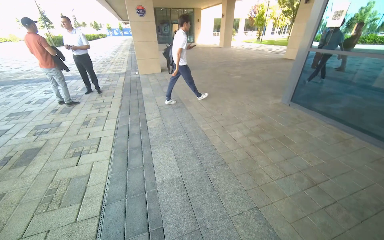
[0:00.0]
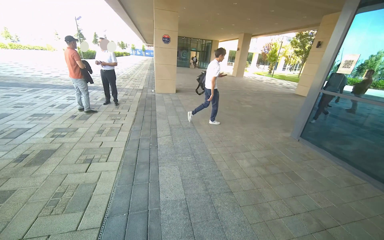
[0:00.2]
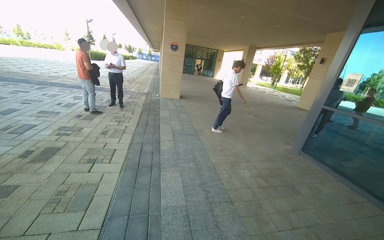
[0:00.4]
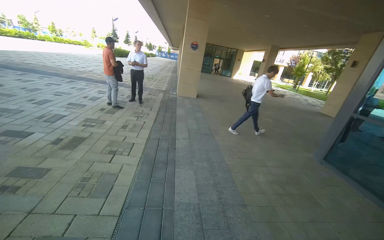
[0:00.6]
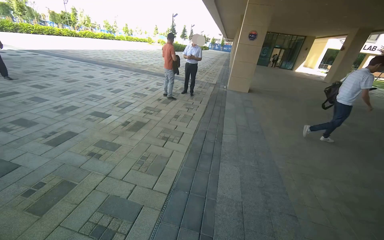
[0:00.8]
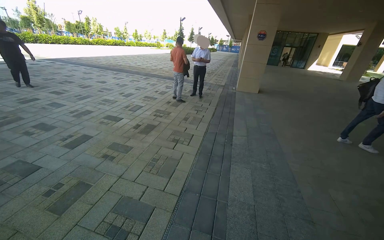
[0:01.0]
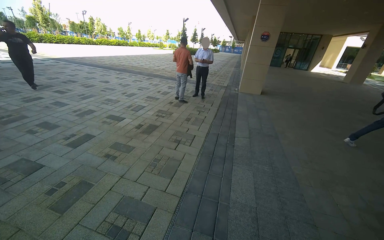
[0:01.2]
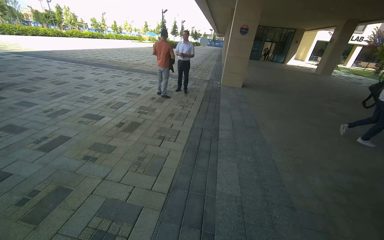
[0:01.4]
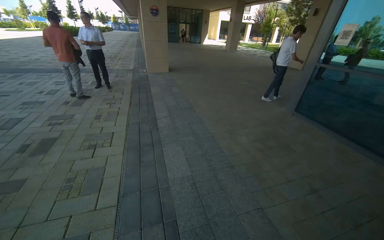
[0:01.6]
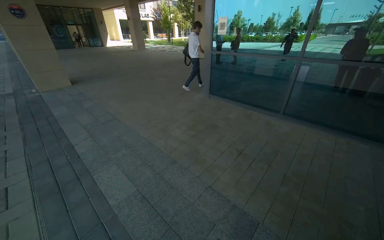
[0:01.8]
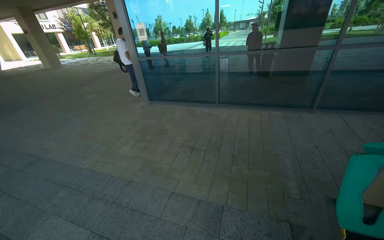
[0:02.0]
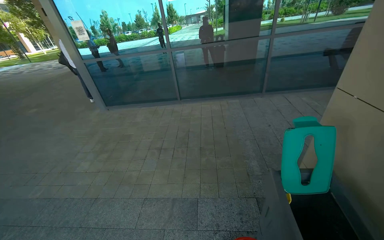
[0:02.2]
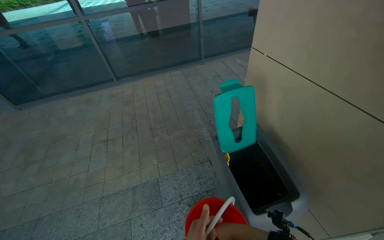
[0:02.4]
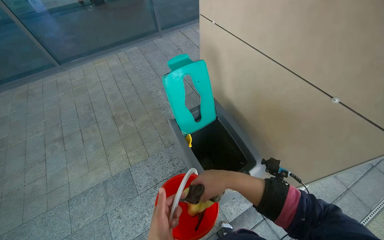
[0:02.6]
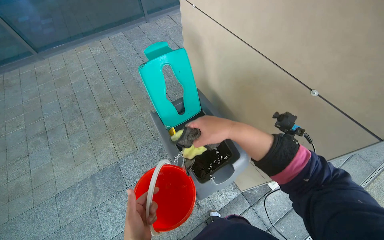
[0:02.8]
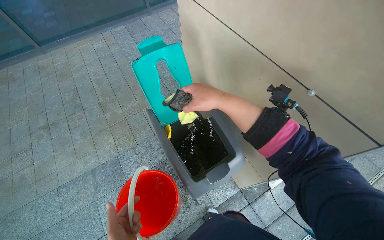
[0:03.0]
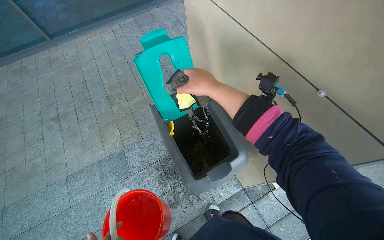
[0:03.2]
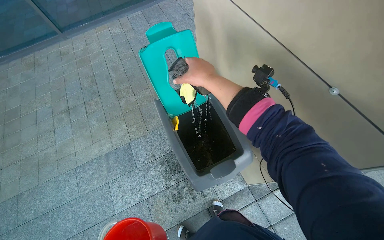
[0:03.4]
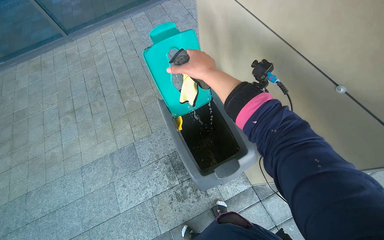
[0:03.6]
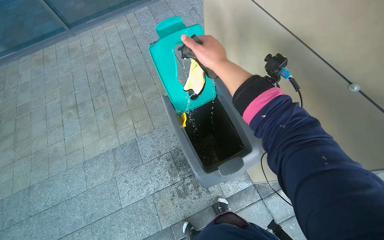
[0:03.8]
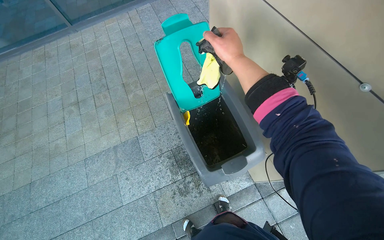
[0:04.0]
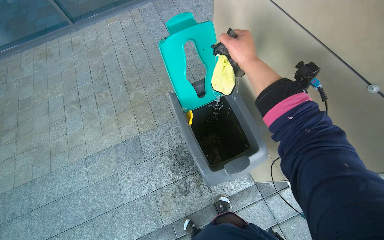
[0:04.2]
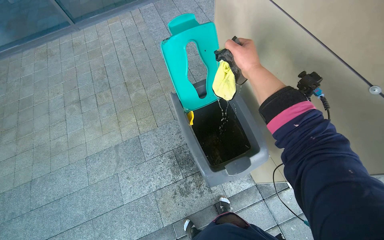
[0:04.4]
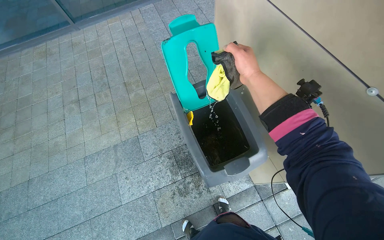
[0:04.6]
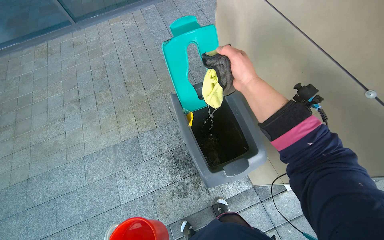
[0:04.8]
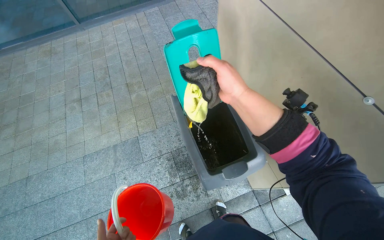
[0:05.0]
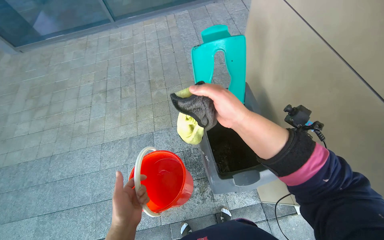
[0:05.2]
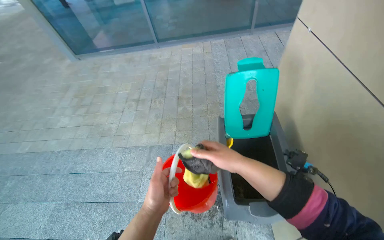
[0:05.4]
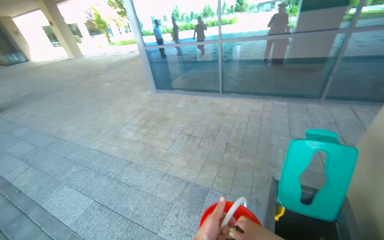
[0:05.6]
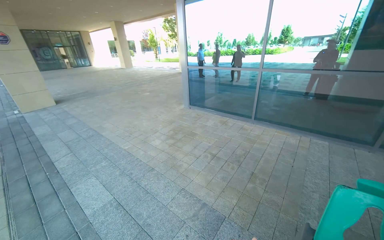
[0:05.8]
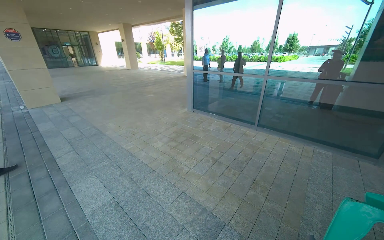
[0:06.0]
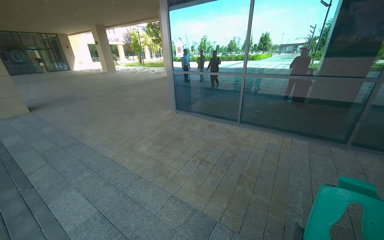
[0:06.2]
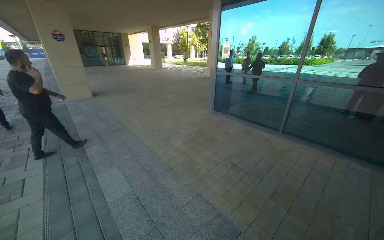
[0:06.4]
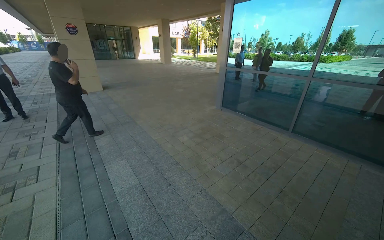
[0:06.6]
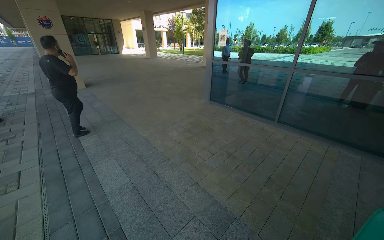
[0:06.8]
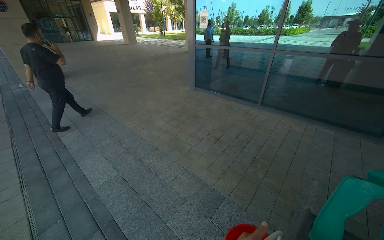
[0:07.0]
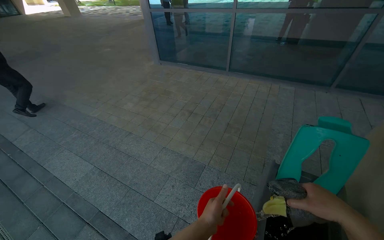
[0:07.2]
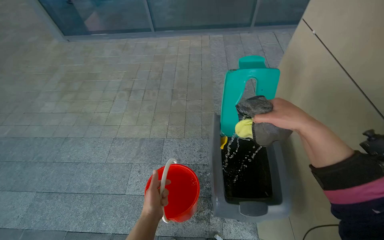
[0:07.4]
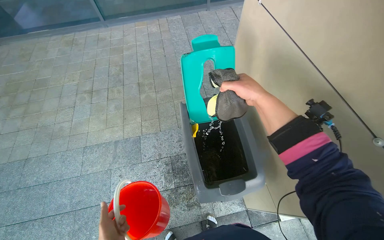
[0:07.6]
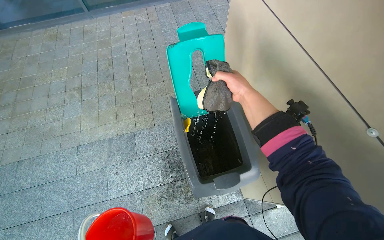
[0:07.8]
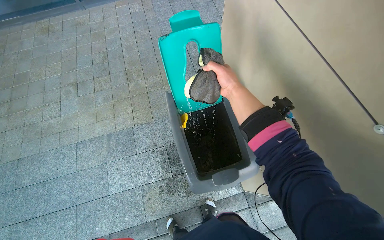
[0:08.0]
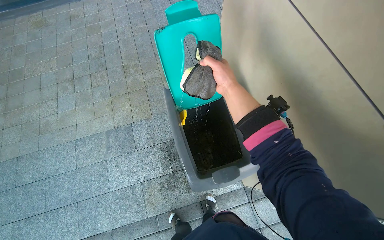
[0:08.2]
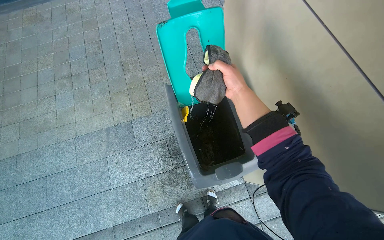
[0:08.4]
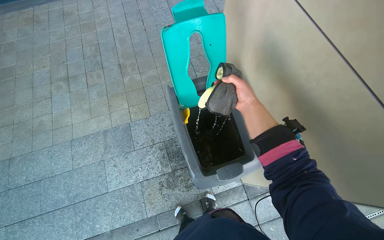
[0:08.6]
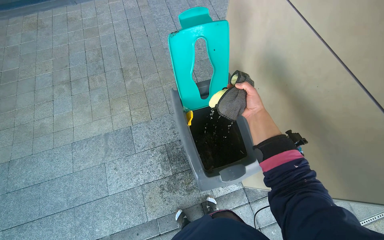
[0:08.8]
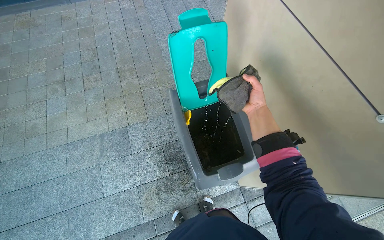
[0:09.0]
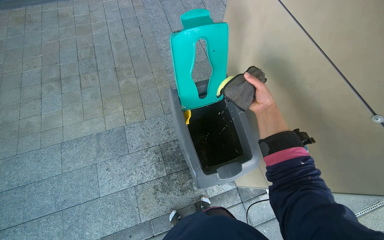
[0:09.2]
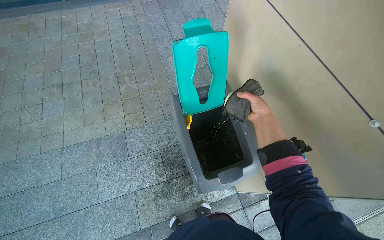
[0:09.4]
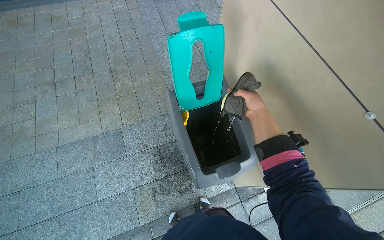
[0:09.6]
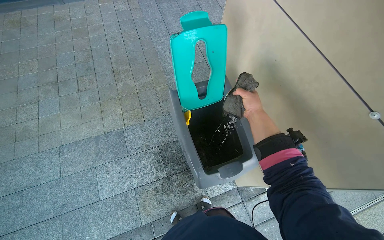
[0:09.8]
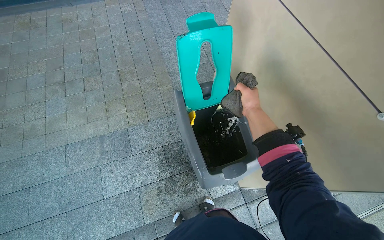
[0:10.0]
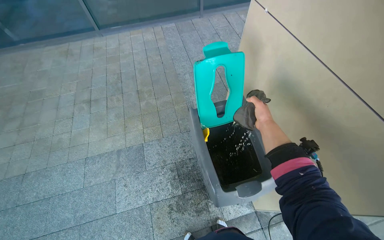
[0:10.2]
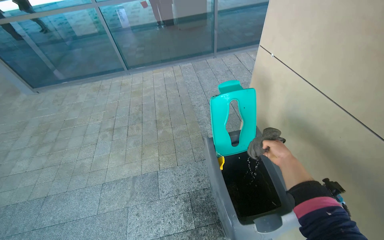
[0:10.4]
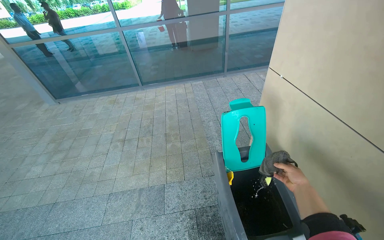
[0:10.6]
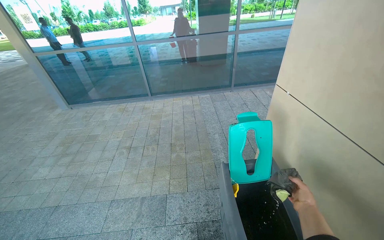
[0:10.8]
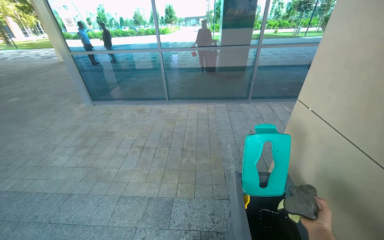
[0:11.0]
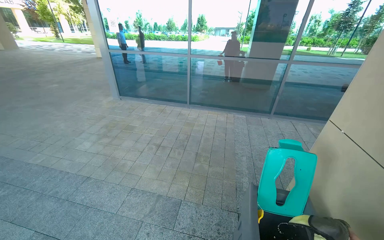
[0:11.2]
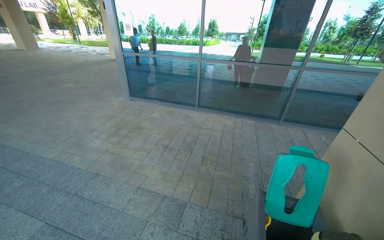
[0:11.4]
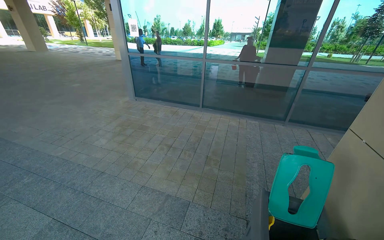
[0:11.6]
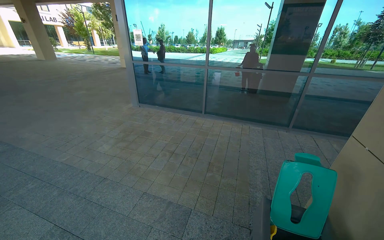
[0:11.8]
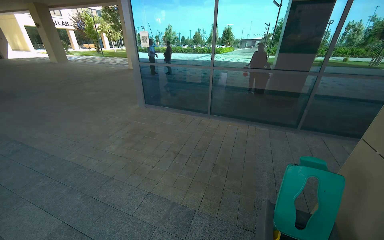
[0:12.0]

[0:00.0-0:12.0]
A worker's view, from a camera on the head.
Job: managing trash.
The whole recording: Cleaning outdoor trash bin. The worker cleans an outdoor trash bin using a cloth and a bucket of water.
1.6 to 3.0 s: The wearer moves roughly 60 cm. The head rotates some 90 degrees to the right. The wearer looks roughly 25 degrees further downward.
3.0 to 4.4 s: The right hand shifts about 15 cm farther from the camera and up the picture.
4.4 to 6.0 s: The head rotates some 65 degrees to the left. The view tips upward by approximately 35 degrees.
6.0 to 7.6 s: The head turns to the right by some 50 degrees. The wearer looks roughly 35 degrees further downward.
7.6 to 9.0 s: The right hand shifts approximately 15 cm farther from the camera.
9.0 to 10.4 s: The view tips upward by roughly 20 degrees.
10.4 to 12.0 s: The head turns to the left by some 35 degrees. The camera pitches upward, by some 20 degrees.

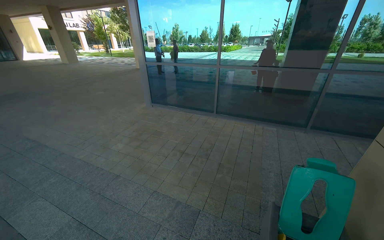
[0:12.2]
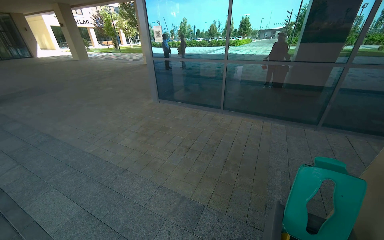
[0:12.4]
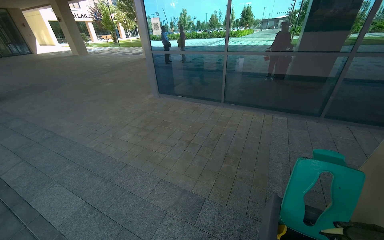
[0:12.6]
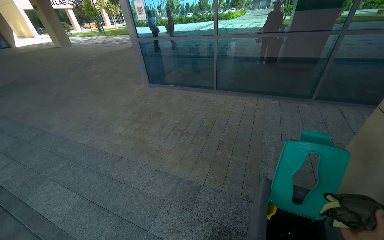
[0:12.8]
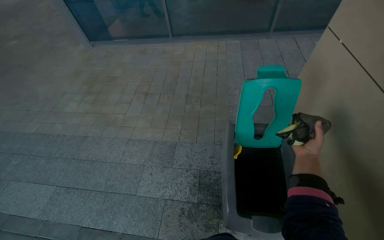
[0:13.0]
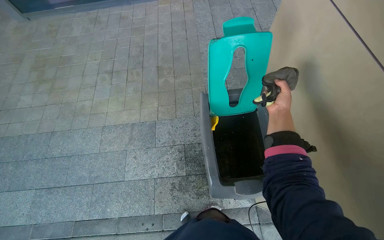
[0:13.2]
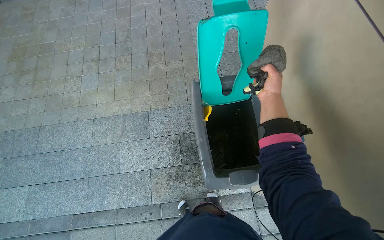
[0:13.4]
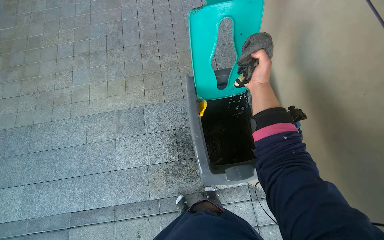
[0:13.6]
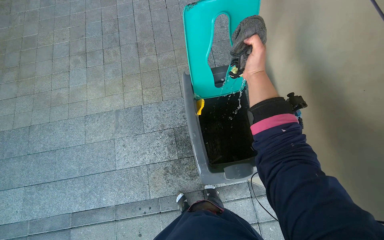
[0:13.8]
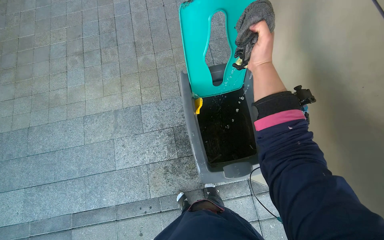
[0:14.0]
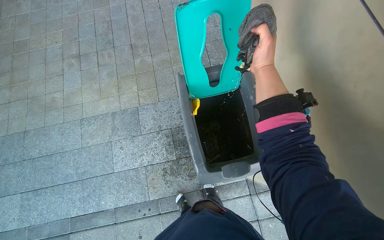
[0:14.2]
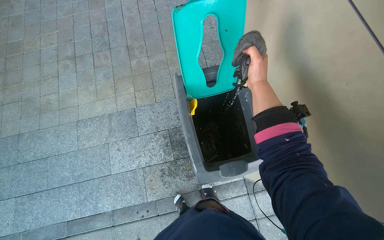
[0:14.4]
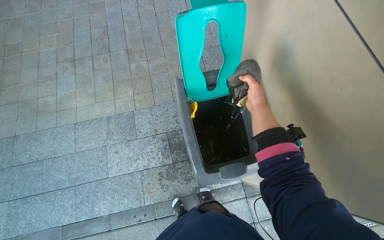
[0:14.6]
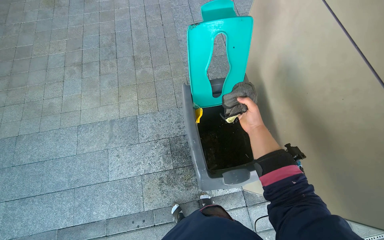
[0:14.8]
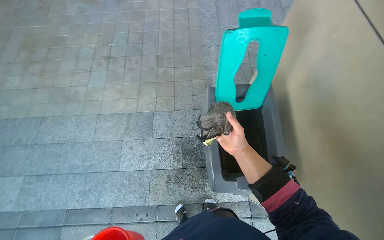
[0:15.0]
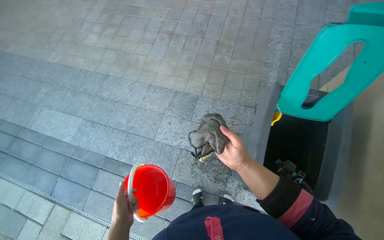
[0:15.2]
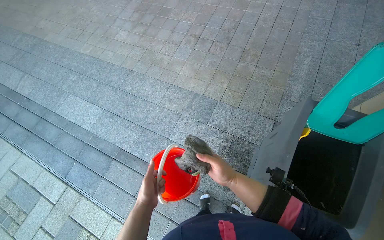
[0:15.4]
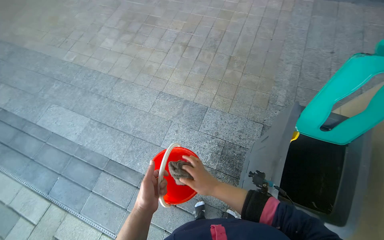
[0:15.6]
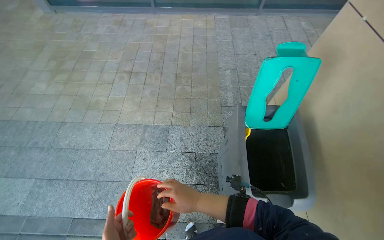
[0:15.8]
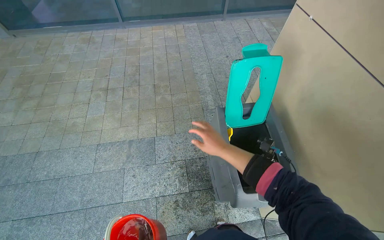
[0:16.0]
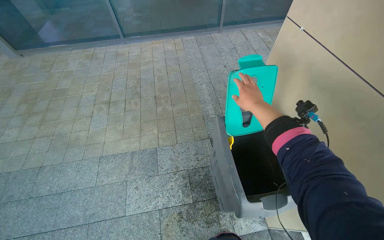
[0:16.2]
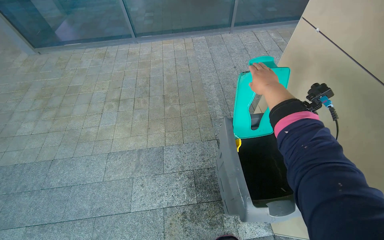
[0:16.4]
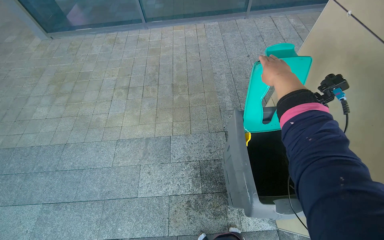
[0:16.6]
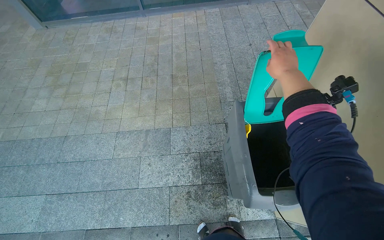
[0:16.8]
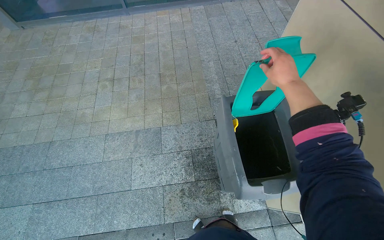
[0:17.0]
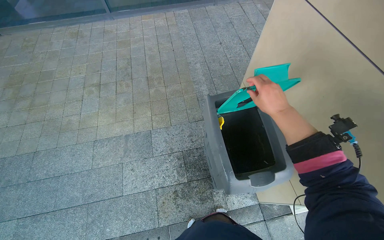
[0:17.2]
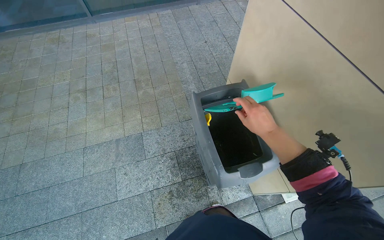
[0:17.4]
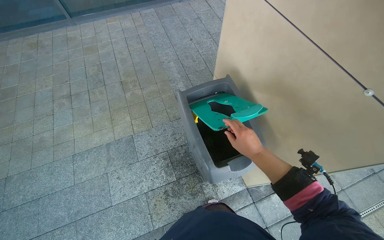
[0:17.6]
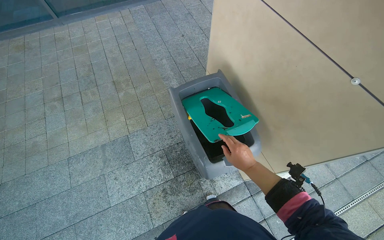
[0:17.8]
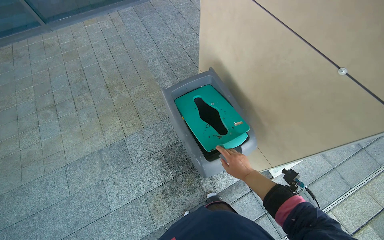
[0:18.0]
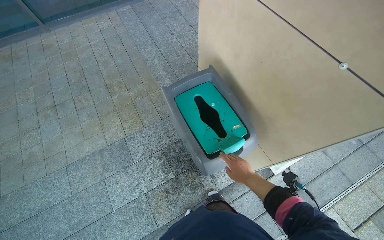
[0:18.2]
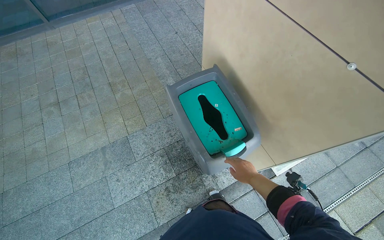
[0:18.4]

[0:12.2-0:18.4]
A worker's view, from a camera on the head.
Job: managing trash.
The whole recording: Cleaning outdoor trash bin. The worker cleans an outdoor trash bin using a cloth and a bucket of water.
12.2 to 13.8 s: The head turns to the right by approximately 35 degrees. The camera pitches downward, by approximately 45 degrees.
13.8 to 15.4 s: The head rotates approximately 35 degrees to the left.
15.4 to 16.8 s: The head rotates approximately 30 degrees to the right.
16.8 to 18.4 s: The head turns to the right by roughly 25 degrees. The right hand shifts approximately 50 cm down the picture.

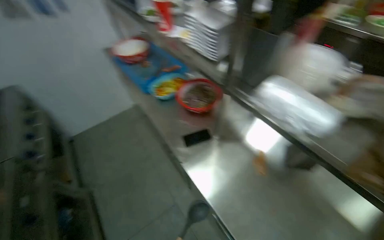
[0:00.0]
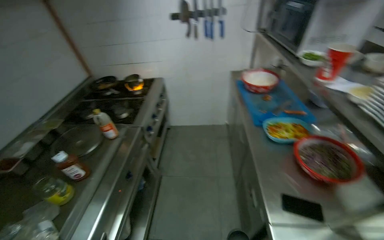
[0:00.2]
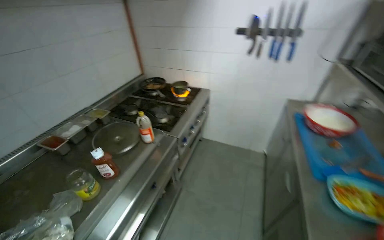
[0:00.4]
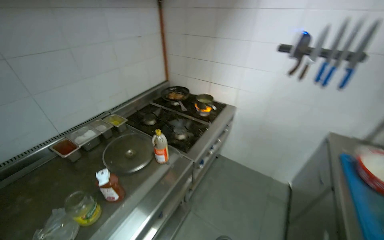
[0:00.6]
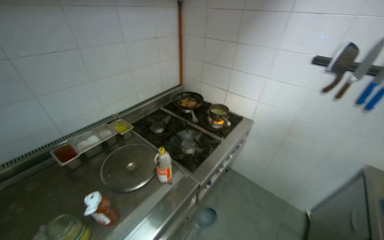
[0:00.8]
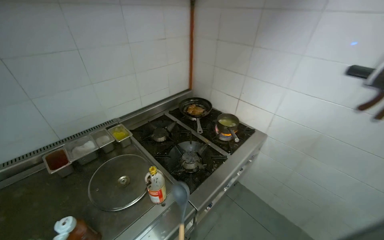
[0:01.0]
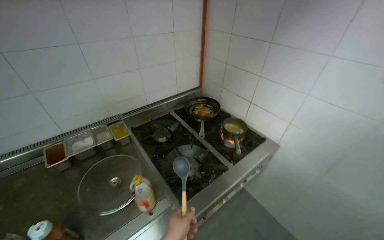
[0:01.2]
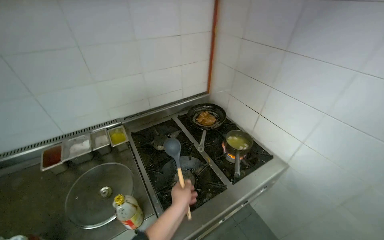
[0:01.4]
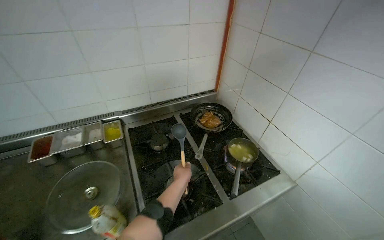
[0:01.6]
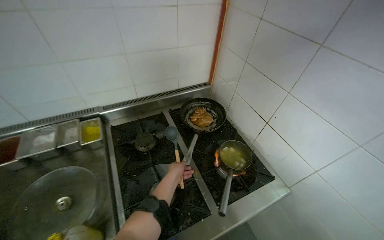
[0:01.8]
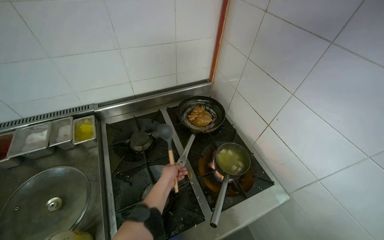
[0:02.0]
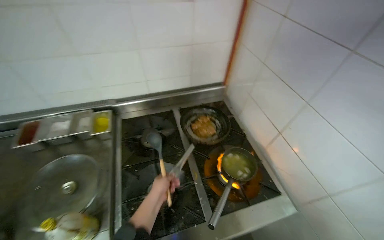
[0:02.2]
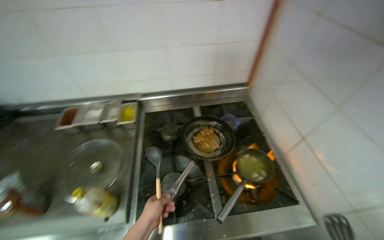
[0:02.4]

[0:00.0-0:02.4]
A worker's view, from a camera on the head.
Job: cooking food.
The whole recording: Cooking food on stove. The worker stirs and flips food in a pan, adds liquid, and monitors the cooking process on the stove.
0.0 to 1.2 s: The camera is carried approximately 1 m. The wearer looks some 90 degrees further to the left.
1.2 to 2.4 s: The camera is carried roughly 40 cm. The wearer looks roughly 30 degrees further to the left.
